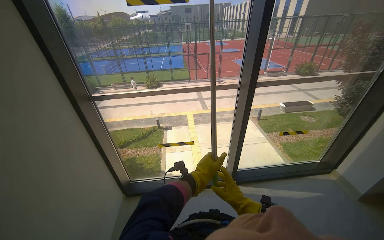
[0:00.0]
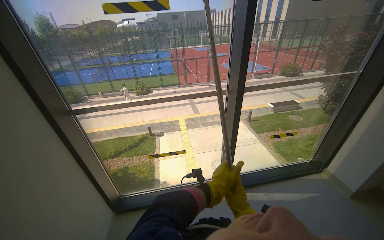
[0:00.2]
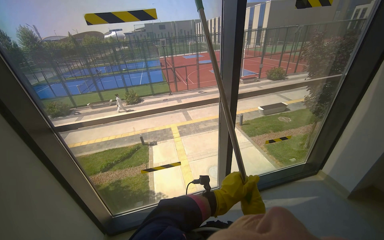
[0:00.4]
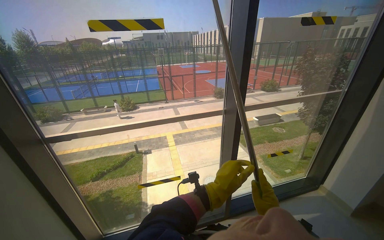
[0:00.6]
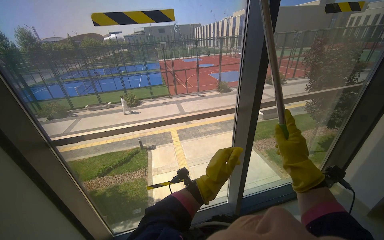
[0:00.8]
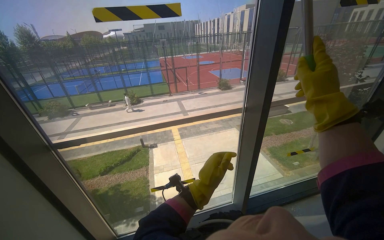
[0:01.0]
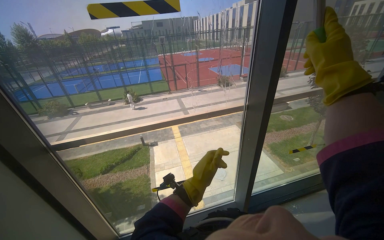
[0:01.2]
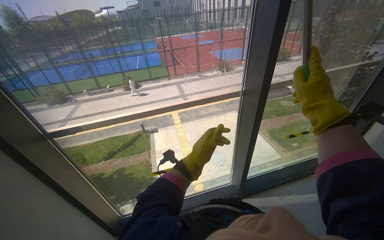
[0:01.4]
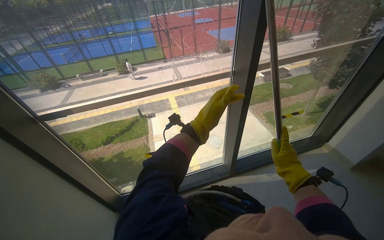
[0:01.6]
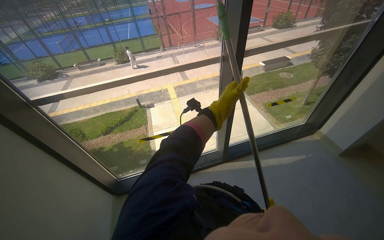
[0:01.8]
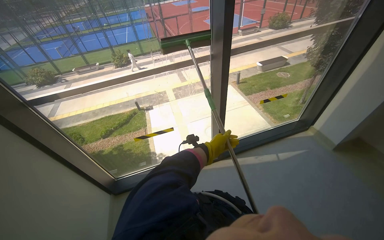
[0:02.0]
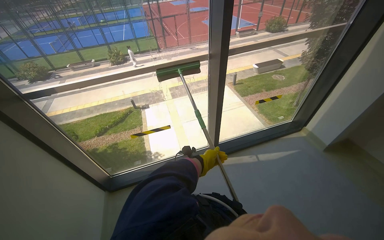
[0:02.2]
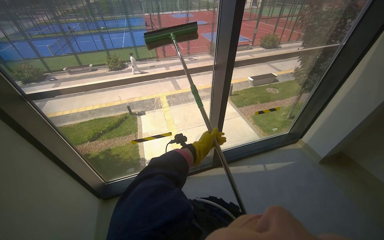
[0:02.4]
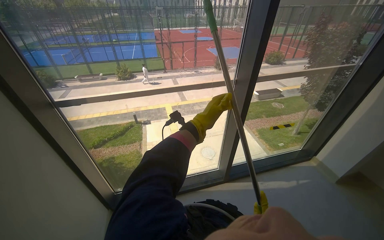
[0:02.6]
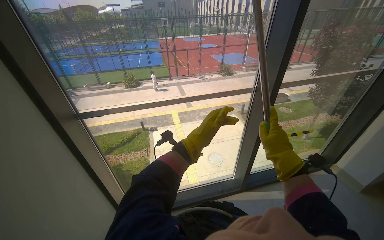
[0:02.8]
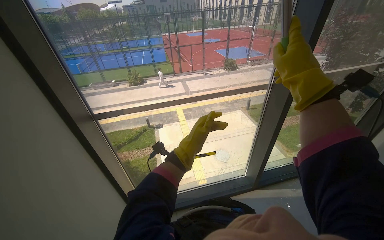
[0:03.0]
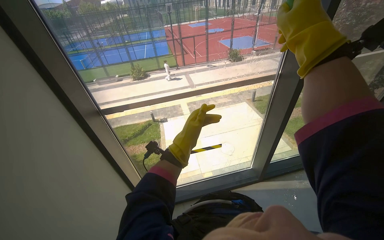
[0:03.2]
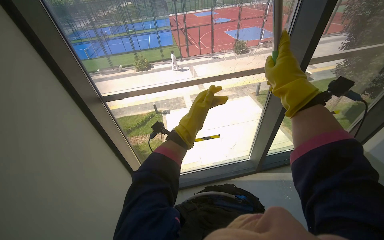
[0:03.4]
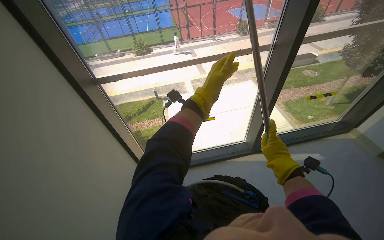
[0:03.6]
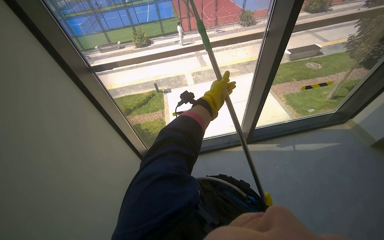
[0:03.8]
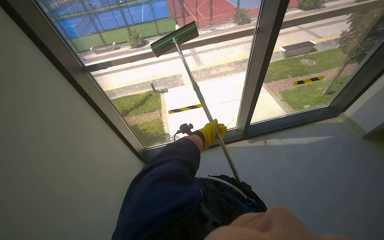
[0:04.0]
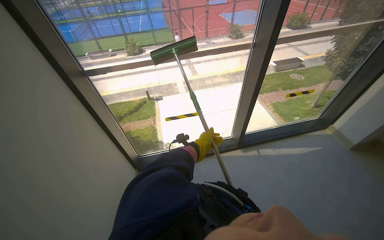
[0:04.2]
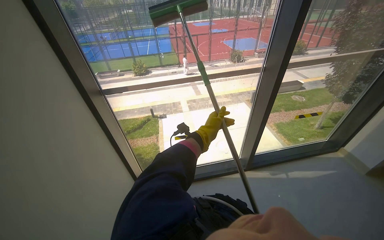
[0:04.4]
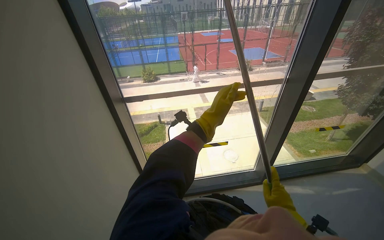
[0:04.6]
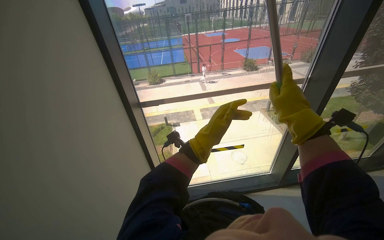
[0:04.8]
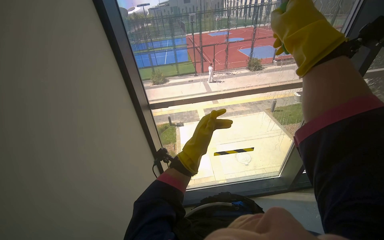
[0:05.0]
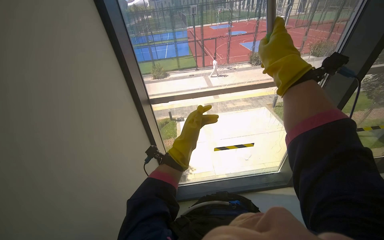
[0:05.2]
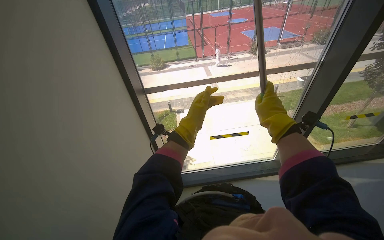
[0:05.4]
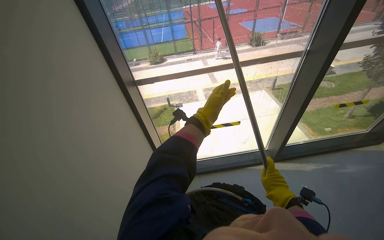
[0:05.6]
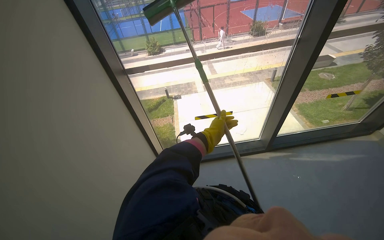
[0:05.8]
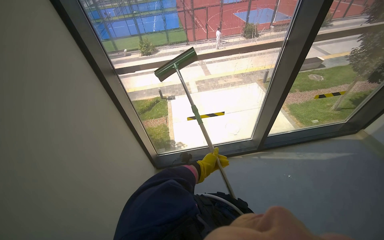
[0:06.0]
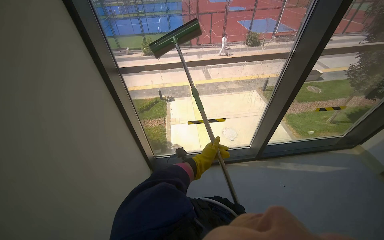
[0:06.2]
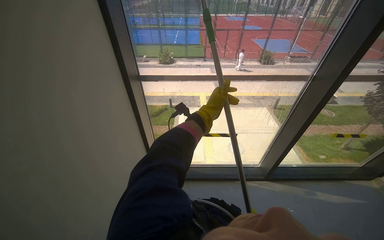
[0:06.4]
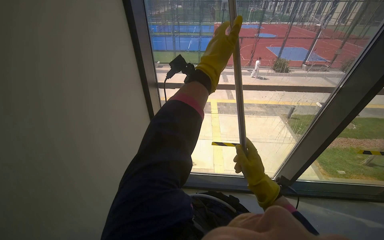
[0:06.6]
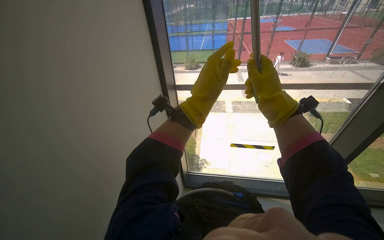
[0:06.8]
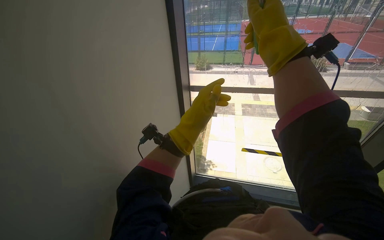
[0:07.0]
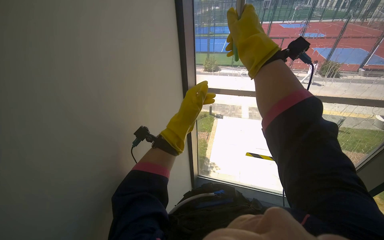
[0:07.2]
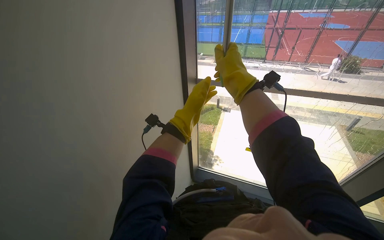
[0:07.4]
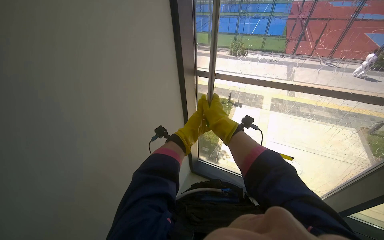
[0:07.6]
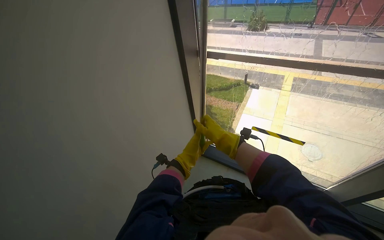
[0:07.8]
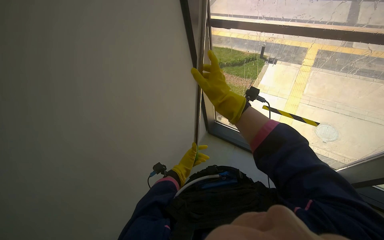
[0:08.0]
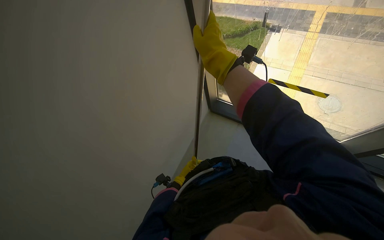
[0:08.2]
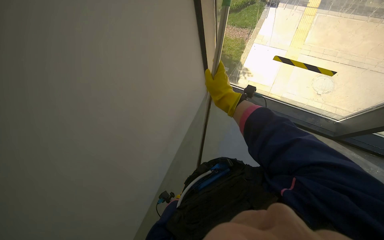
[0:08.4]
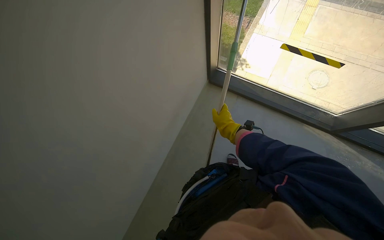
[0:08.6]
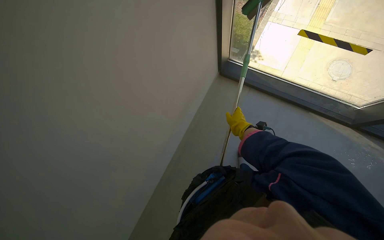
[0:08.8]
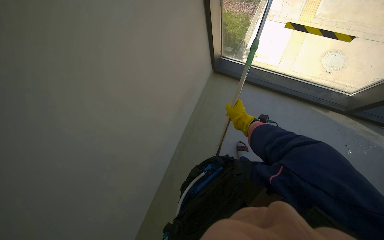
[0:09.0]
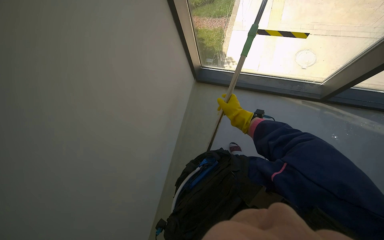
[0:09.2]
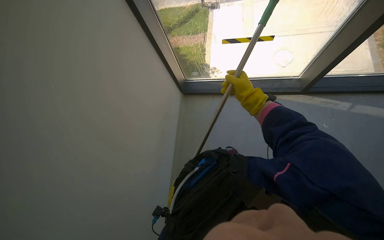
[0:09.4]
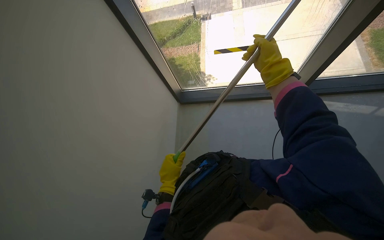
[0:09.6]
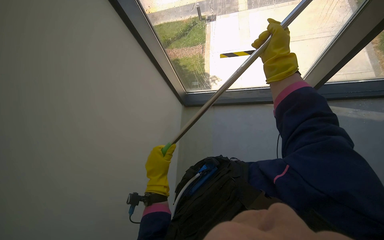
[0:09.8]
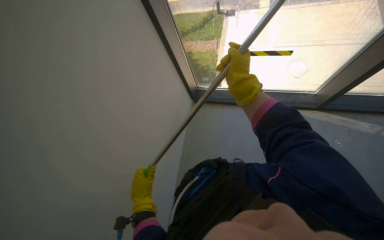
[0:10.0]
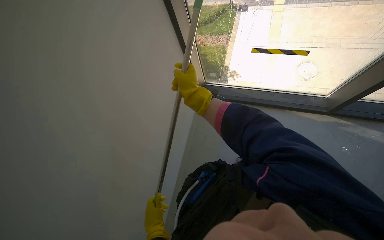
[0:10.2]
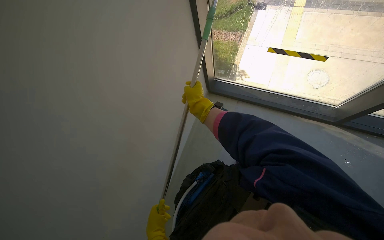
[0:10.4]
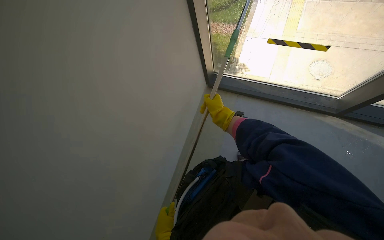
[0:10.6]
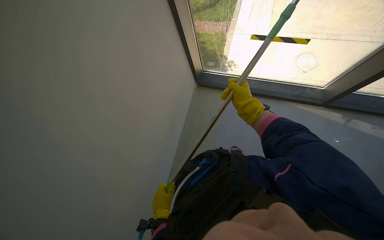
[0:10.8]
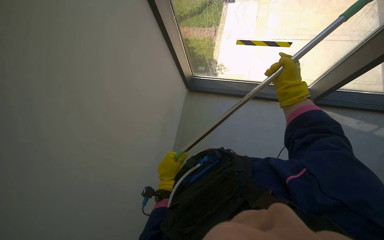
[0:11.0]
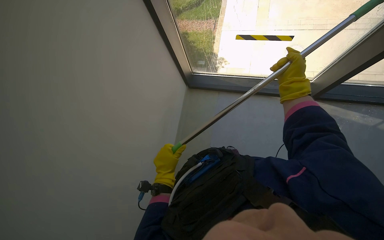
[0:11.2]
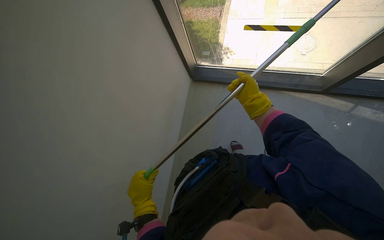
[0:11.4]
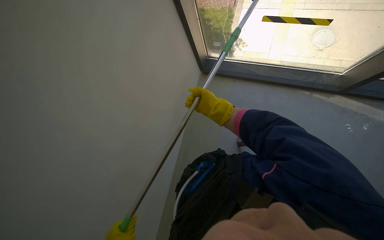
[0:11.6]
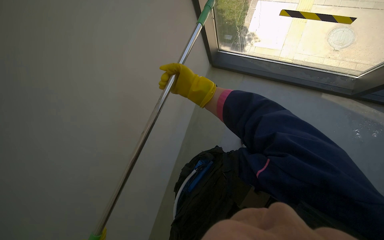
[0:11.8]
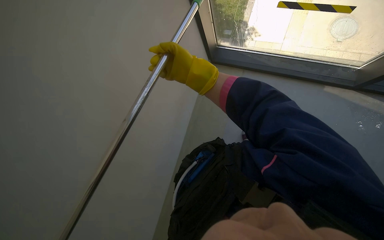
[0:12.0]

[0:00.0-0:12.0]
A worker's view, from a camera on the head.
Job: cleaning windows.
The whole recording: Cleaning window with squeegee. The worker uses a long-handled squeegee to clean a large window.
0:00.0 to 0:01.6: The right hand is displaced up the picture by some 35 cm.
0:01.6 to 0:03.0: The right hand moves some 30 cm down the picture and comes back.
0:03.0 to 0:04.4: The right hand shifts about 10 cm to the right, and reaches about 5 cm up the picture, then returns.
0:04.4 to 0:06.0: The right hand shifts some 15 cm down the picture.
0:06.0 to 0:07.6: The wearer looks roughly 35 degrees further to the left. The right hand shifts roughly 40 cm to the left and up the picture.
0:07.6 to 0:09.0: The view tilts roughly 35 degrees downward.
0:10.4 to 0:12.0: The right hand reaches some 40 cm to the right, then returns.

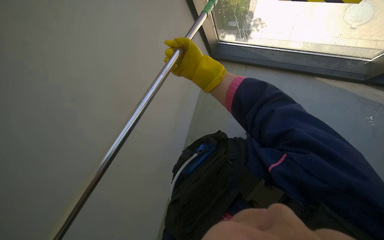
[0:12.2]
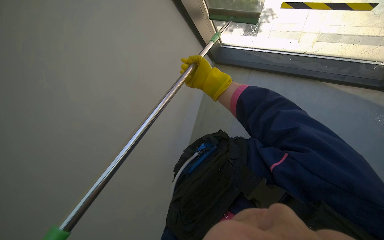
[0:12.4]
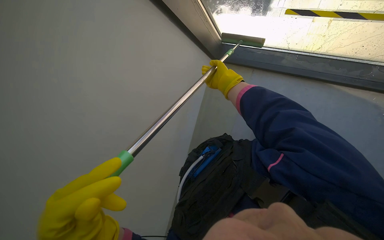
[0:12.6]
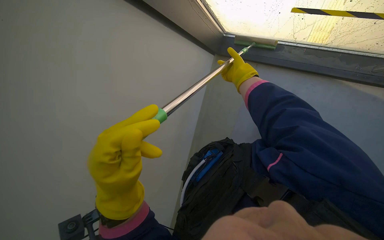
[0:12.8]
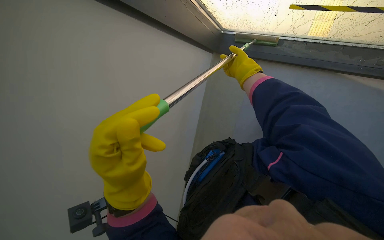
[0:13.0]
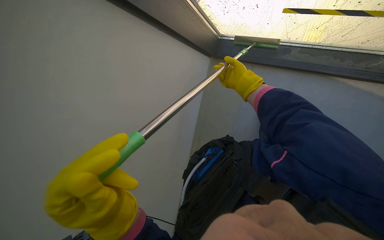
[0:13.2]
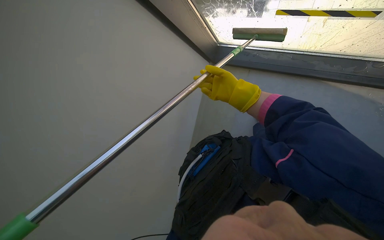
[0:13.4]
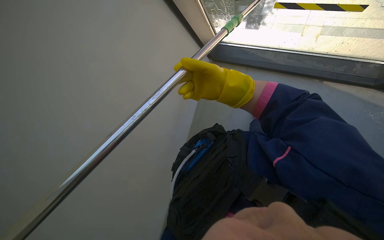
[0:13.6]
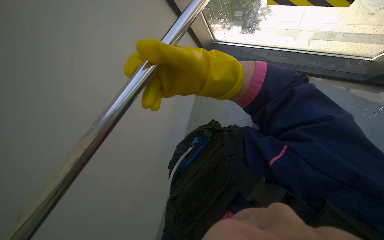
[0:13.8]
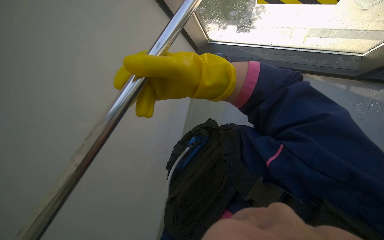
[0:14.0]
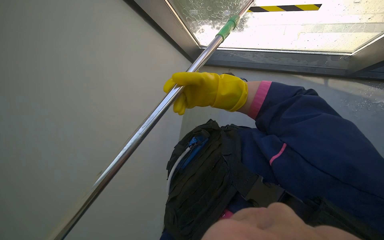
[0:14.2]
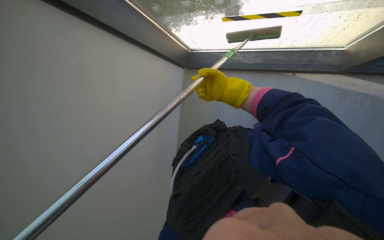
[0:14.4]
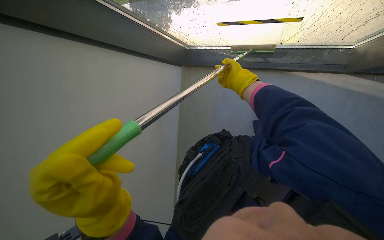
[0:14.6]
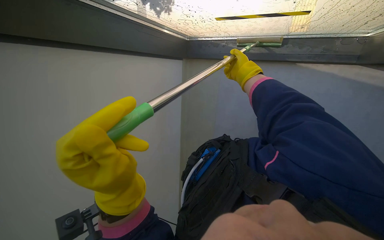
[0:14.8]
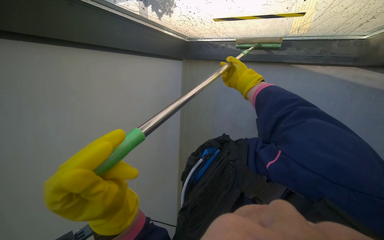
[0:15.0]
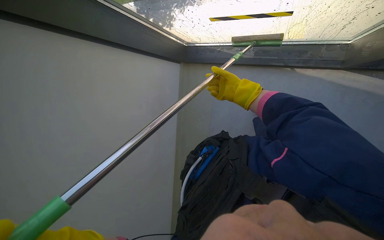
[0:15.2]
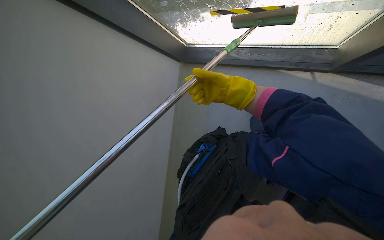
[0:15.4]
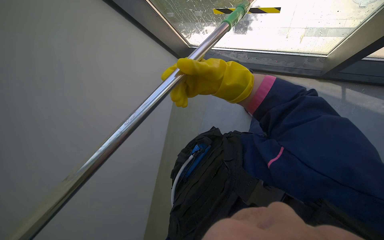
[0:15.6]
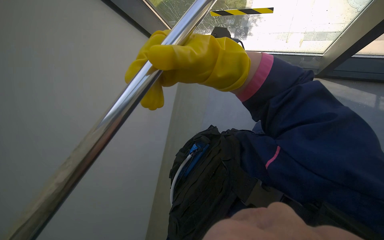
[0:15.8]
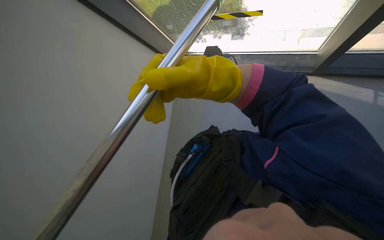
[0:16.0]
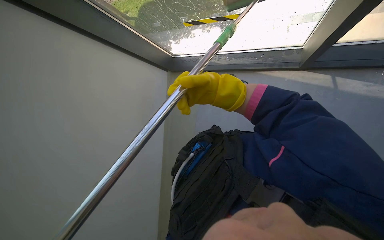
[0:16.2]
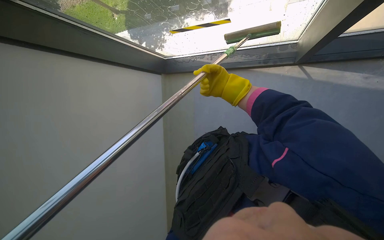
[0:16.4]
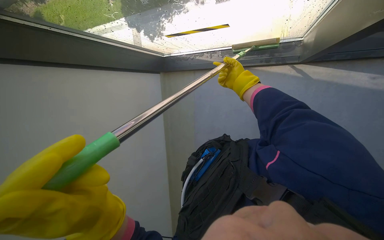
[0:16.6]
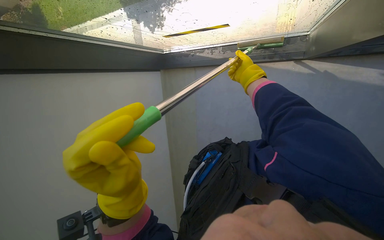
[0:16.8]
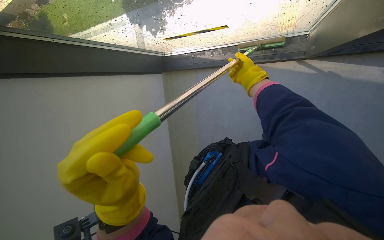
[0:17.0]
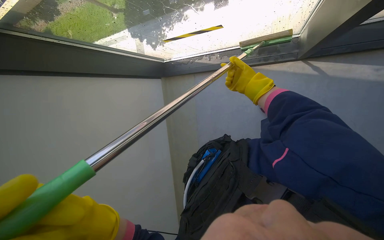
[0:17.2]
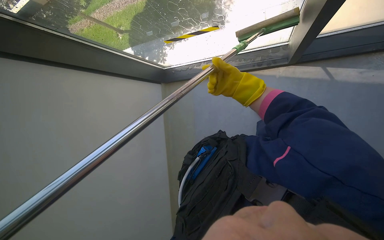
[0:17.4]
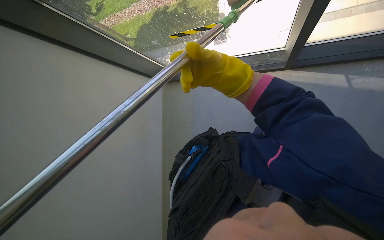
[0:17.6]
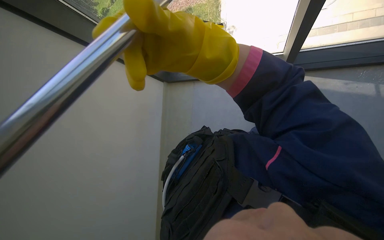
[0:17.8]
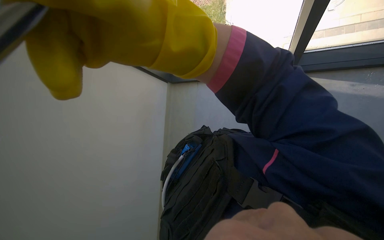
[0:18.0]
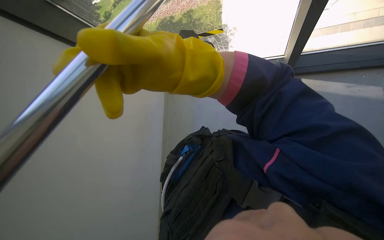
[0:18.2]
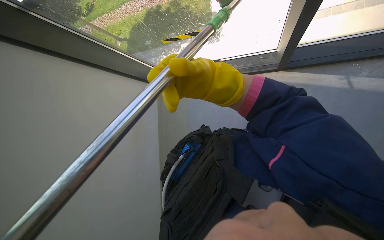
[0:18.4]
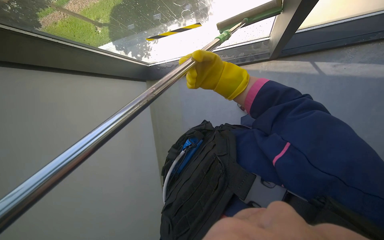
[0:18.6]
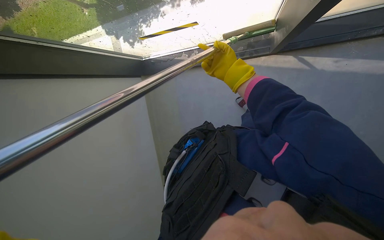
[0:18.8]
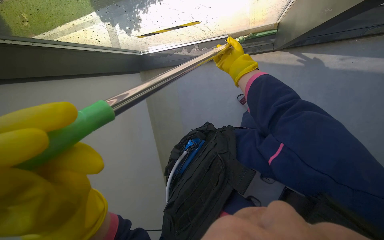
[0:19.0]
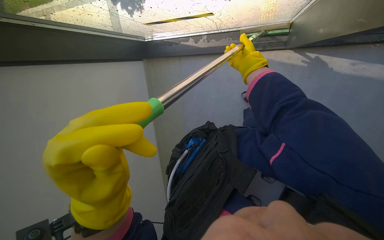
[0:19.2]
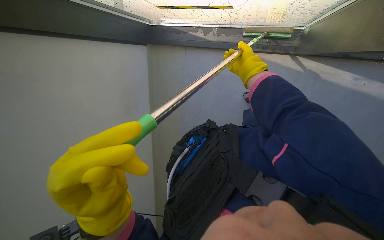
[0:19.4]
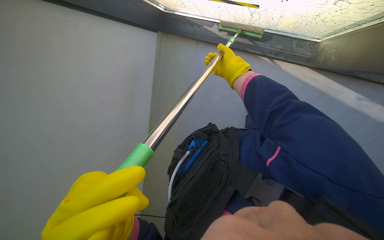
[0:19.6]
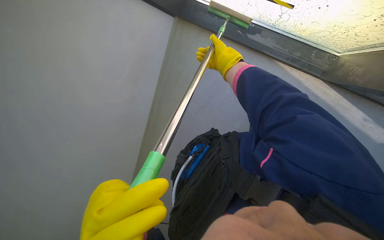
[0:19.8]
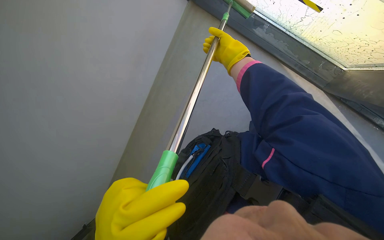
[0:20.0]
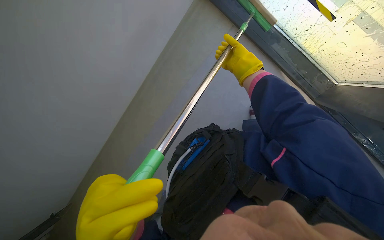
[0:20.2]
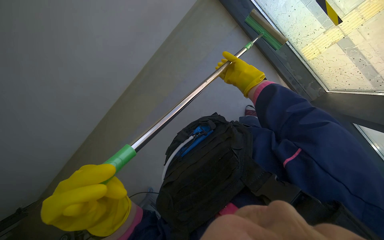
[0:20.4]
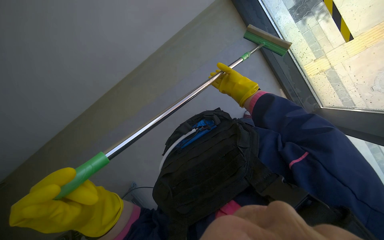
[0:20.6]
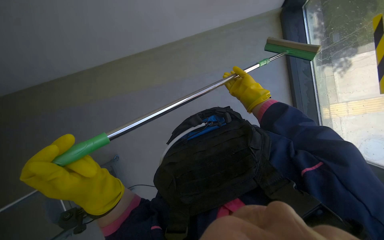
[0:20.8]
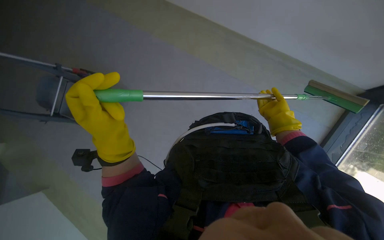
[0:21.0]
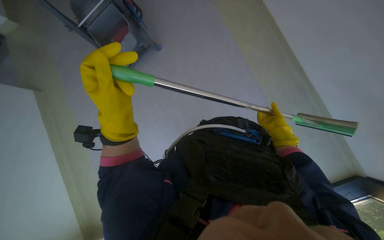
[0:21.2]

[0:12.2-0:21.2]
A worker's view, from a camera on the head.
Job: cleaning windows.
The whole recording: Cleaning window with squeegee. The worker uses a long-handled squeegee to clean a large window.
0:12.2 to 0:13.8: The right hand moves nearer to the camera, roughly 20 cm.
0:15.2 to 0:16.6: The right hand travels nearer to the camera and back again, approximately 30 cm each way.
0:18.2 to 0:19.8: The view tilts approximately 25 degrees downward.
0:19.8 to 0:21.2: The camera is aimed some 20 degrees further to the right. The scene rotates clockwise by approximately 90 degrees.
